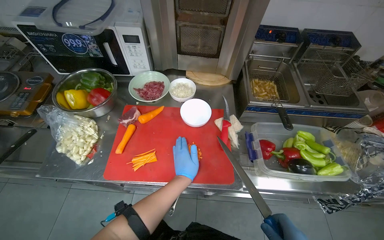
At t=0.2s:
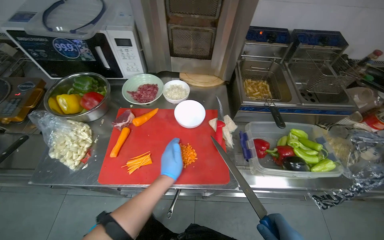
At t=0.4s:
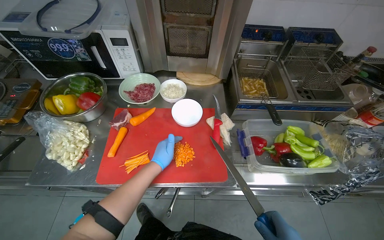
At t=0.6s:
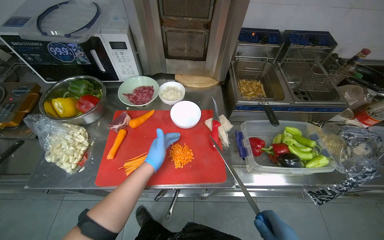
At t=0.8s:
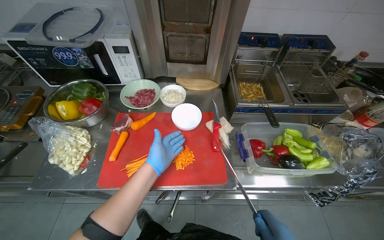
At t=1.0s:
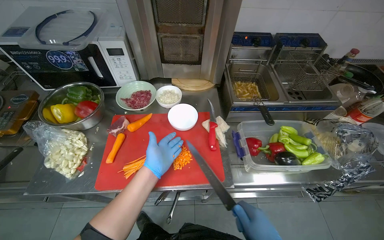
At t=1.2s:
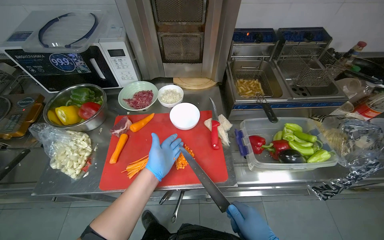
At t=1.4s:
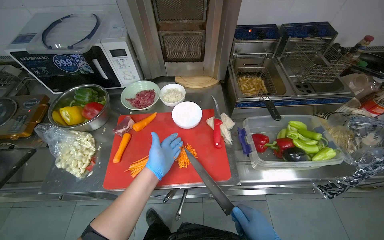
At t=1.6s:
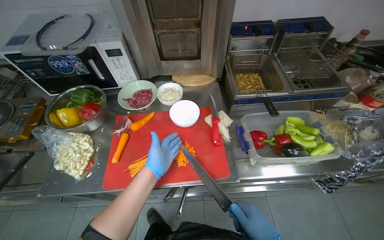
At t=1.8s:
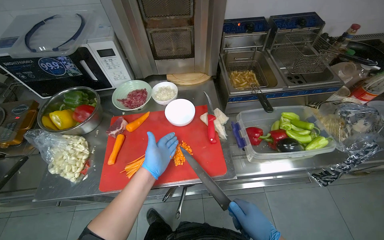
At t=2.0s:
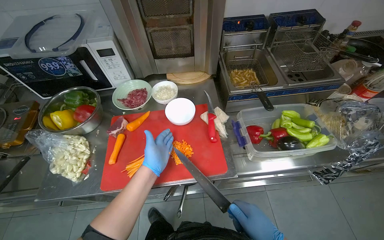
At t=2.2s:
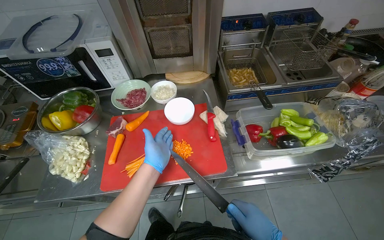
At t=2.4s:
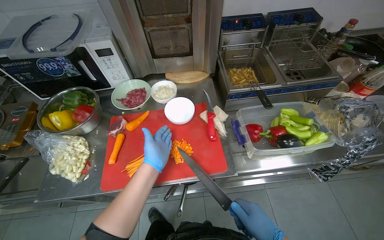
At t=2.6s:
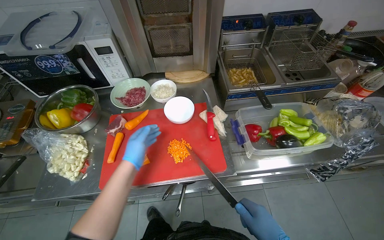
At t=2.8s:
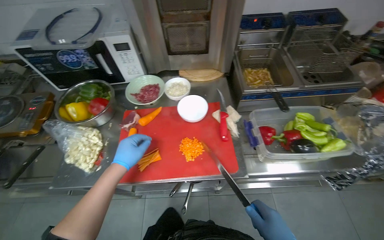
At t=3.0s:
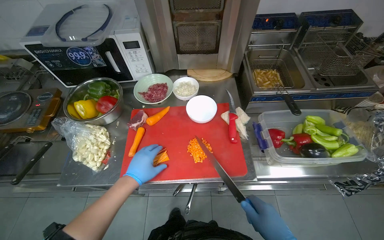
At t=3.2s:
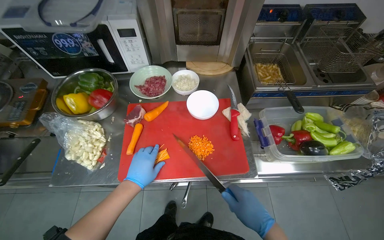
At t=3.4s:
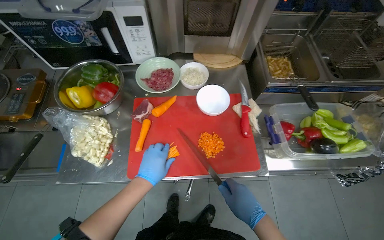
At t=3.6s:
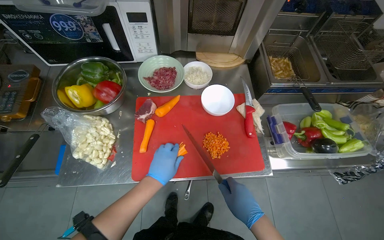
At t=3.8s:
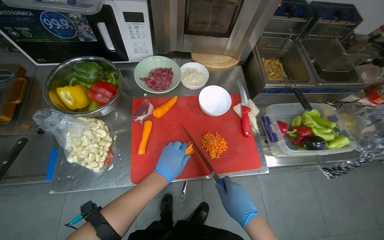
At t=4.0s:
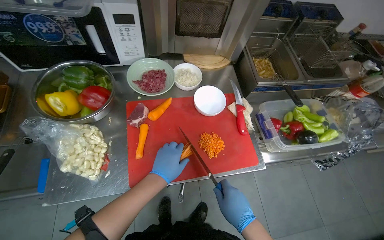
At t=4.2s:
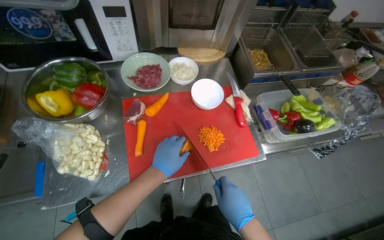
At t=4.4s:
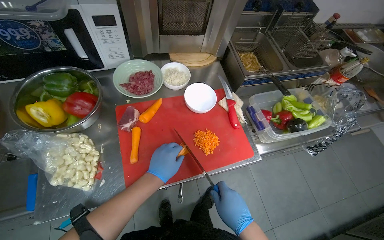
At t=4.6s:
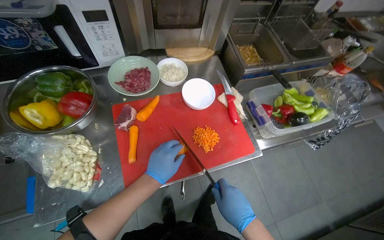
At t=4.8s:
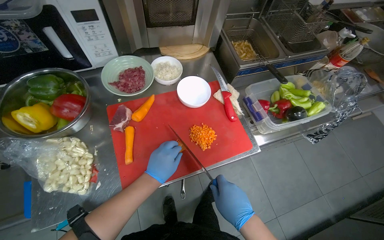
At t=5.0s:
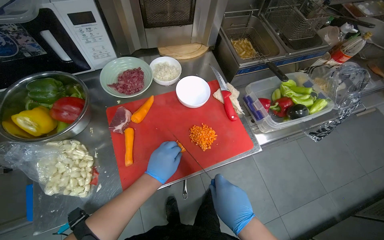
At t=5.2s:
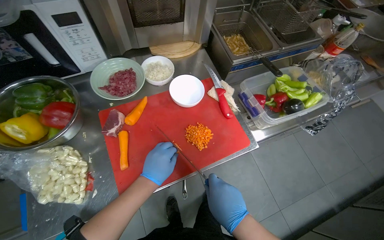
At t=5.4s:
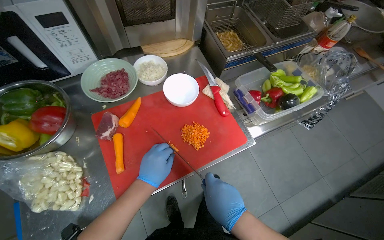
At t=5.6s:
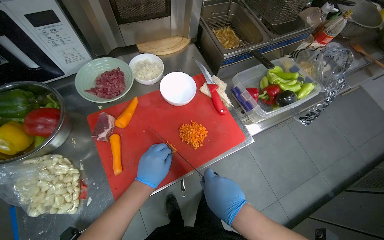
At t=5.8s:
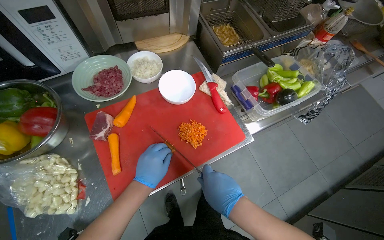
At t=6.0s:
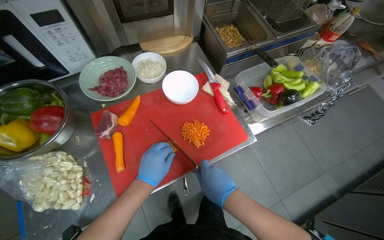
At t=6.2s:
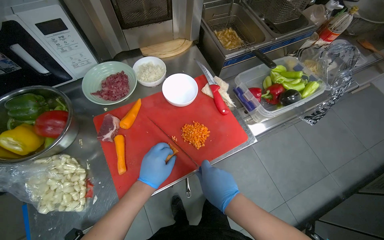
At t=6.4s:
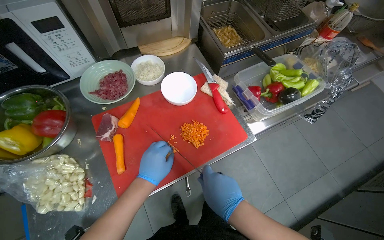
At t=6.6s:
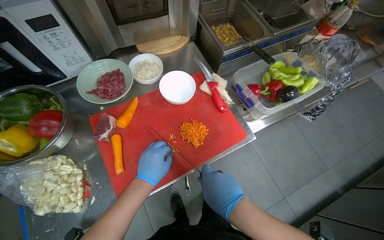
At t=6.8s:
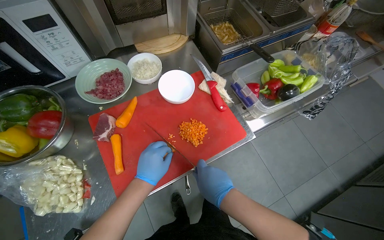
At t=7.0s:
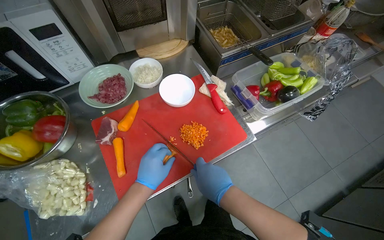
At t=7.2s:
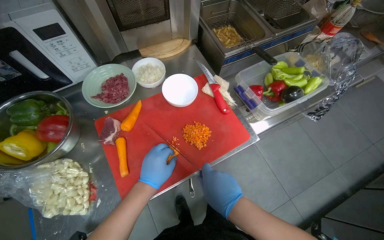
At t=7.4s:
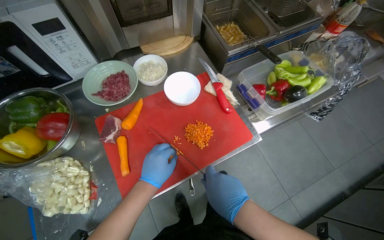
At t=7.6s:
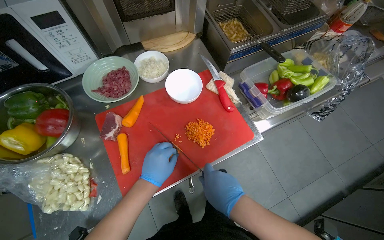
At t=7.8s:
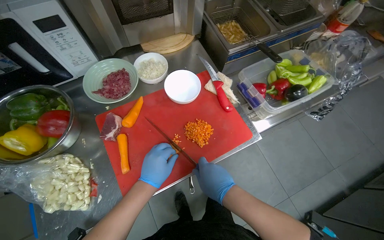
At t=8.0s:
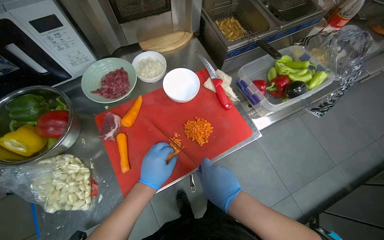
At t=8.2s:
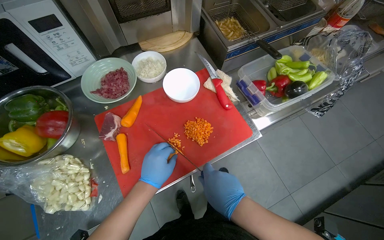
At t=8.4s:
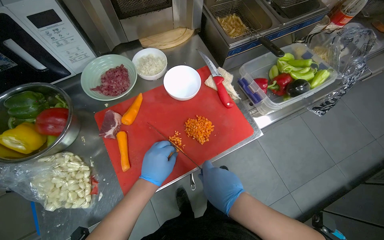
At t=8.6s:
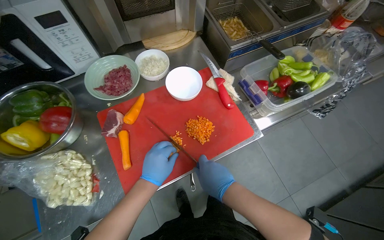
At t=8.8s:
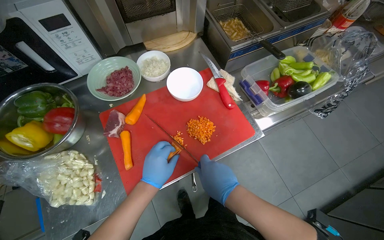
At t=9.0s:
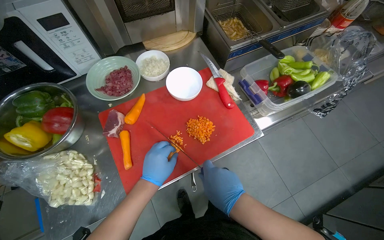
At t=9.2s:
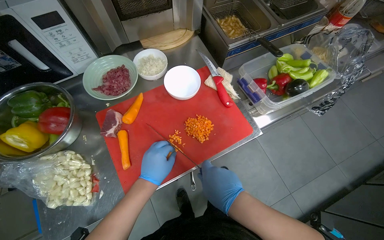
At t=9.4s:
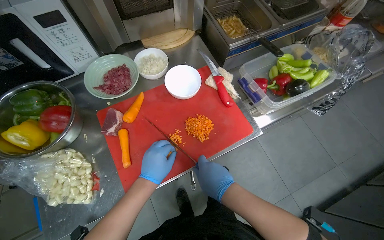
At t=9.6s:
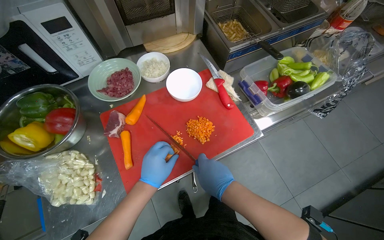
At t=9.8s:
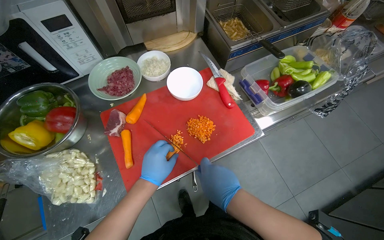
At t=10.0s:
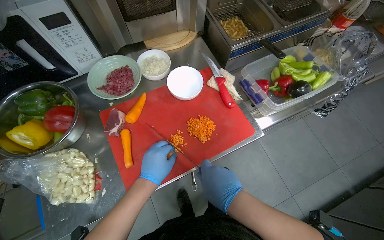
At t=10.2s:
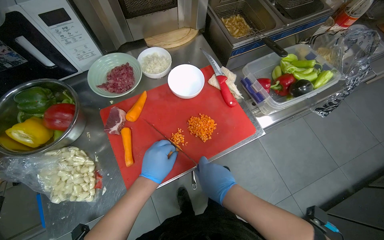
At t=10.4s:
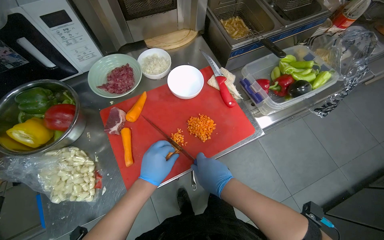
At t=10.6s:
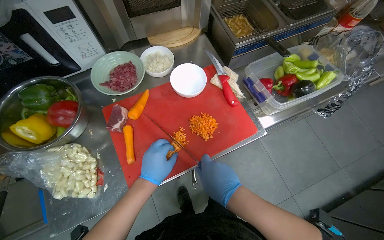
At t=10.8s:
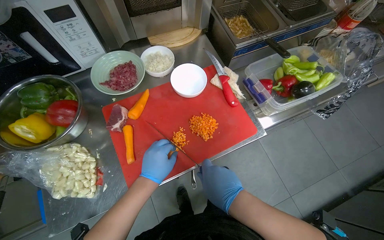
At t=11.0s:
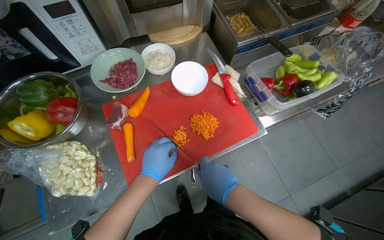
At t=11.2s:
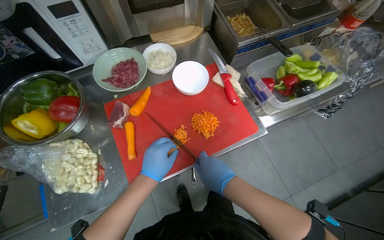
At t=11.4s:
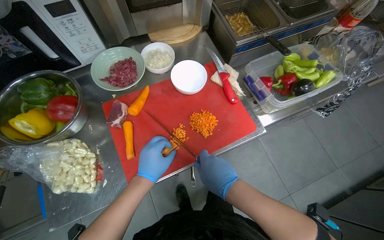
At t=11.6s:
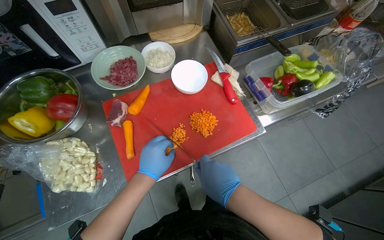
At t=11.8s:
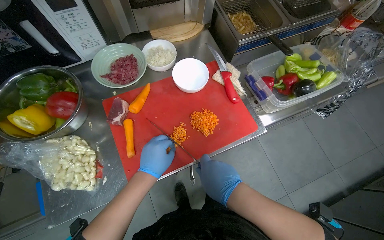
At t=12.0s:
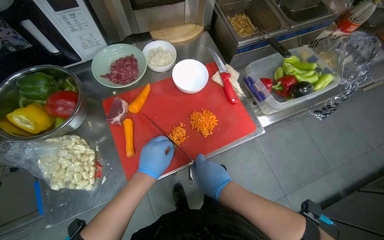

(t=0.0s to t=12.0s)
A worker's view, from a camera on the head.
Job: preparing food.
The whole recording: Slicing carrots into strips. The worker slices carrots into thin strips on a red cutting board.
t=1.6s - t=3.0s: The left hand moves to the left, some 10 cm.
t=3.0s - t=4.4s: The camera sweeps to the right, by roughly 15 degrees.
t=4.4s - t=12.0s: The hands are busy where they are.

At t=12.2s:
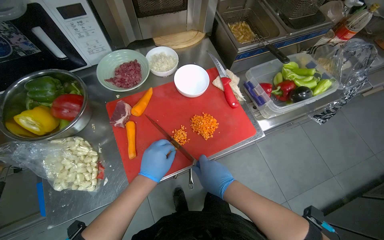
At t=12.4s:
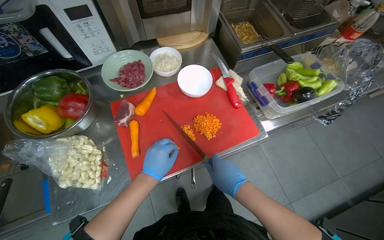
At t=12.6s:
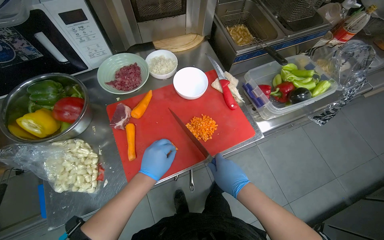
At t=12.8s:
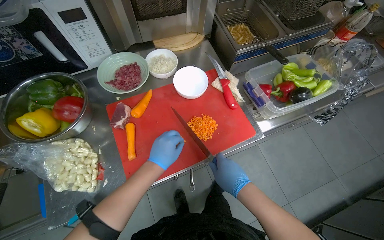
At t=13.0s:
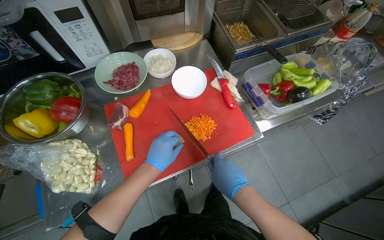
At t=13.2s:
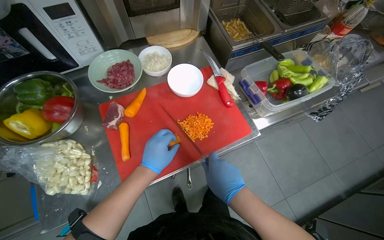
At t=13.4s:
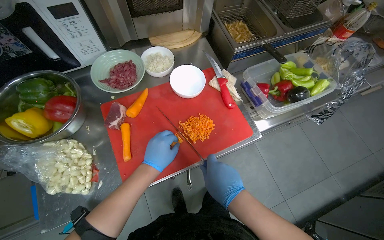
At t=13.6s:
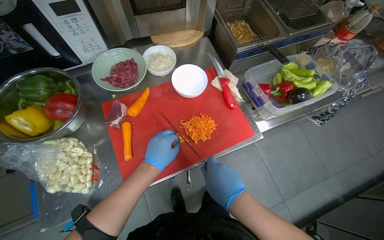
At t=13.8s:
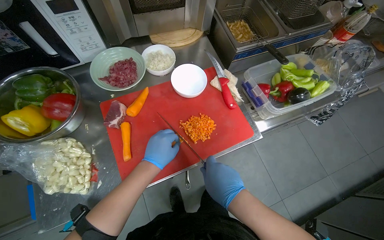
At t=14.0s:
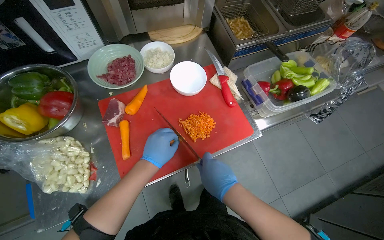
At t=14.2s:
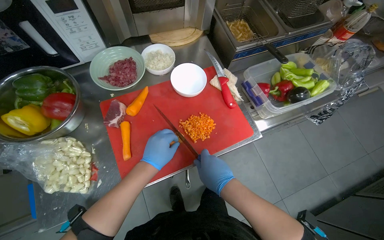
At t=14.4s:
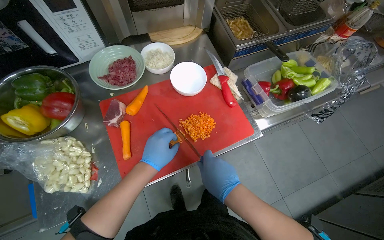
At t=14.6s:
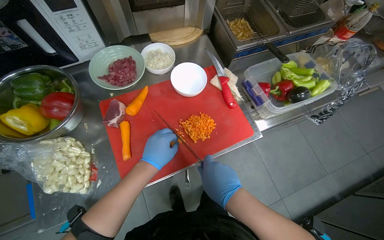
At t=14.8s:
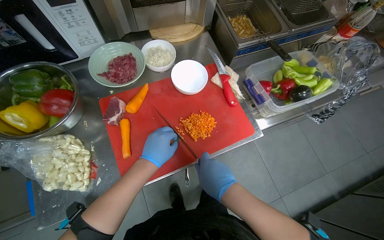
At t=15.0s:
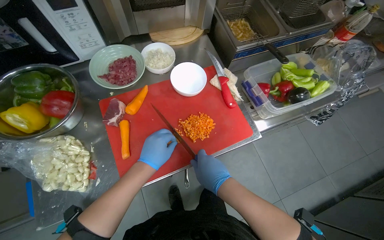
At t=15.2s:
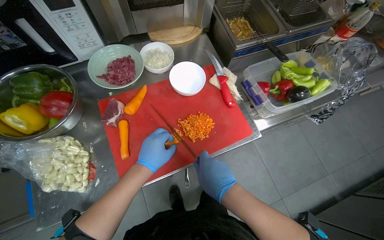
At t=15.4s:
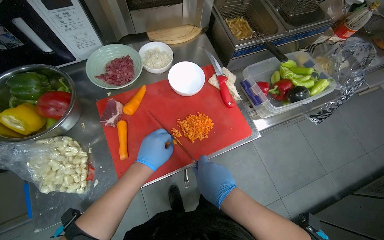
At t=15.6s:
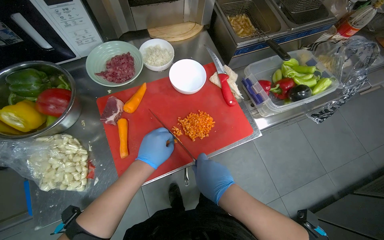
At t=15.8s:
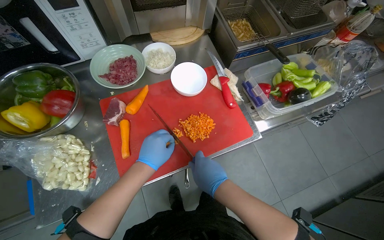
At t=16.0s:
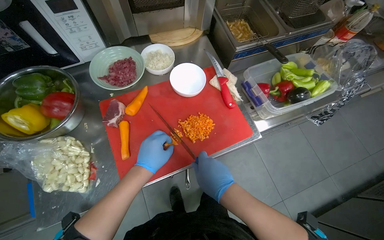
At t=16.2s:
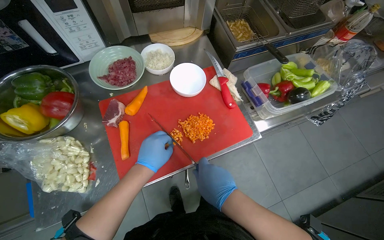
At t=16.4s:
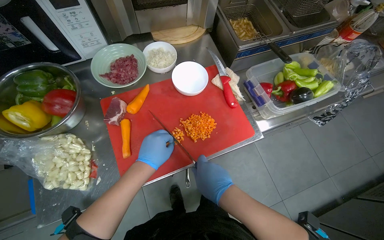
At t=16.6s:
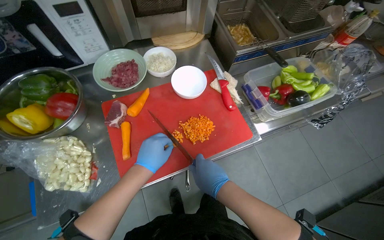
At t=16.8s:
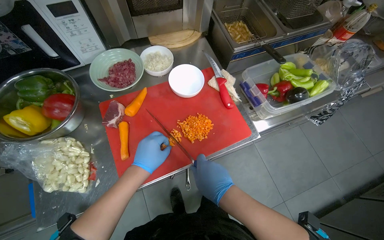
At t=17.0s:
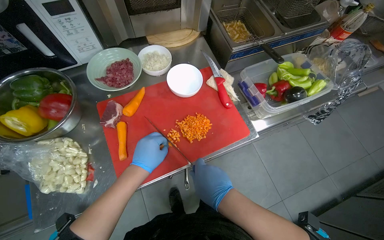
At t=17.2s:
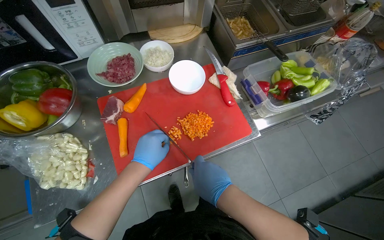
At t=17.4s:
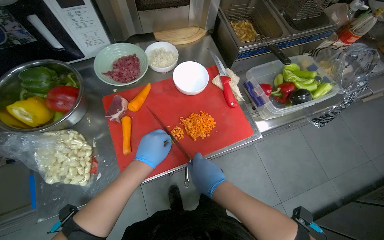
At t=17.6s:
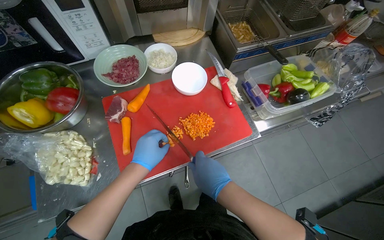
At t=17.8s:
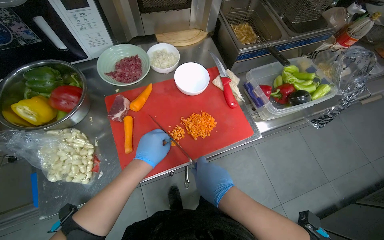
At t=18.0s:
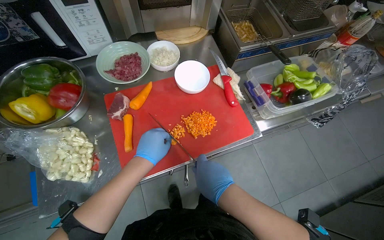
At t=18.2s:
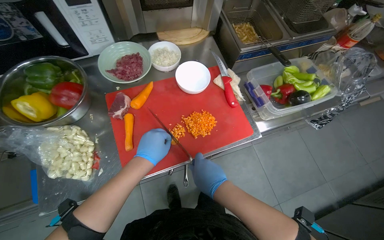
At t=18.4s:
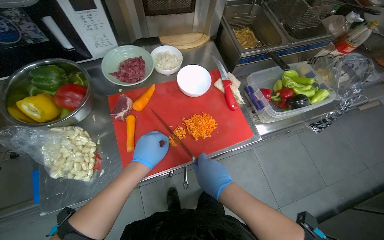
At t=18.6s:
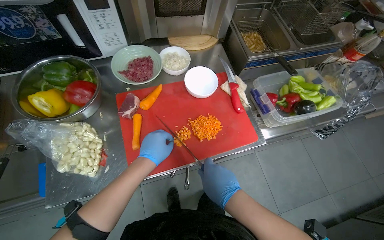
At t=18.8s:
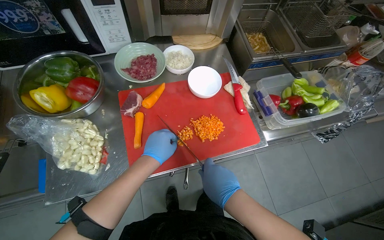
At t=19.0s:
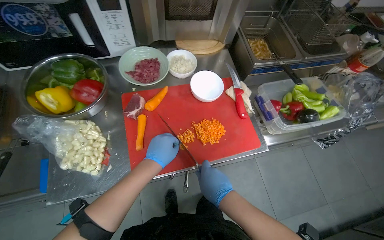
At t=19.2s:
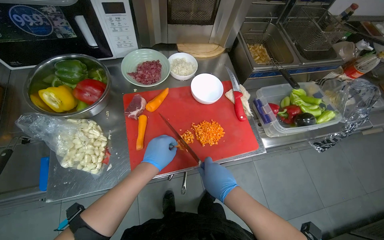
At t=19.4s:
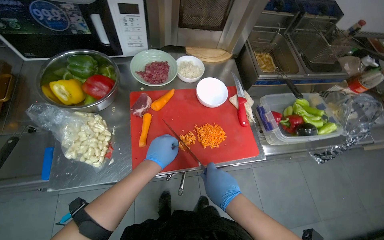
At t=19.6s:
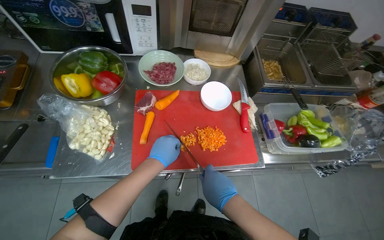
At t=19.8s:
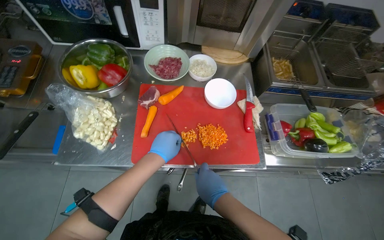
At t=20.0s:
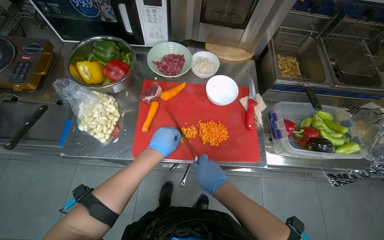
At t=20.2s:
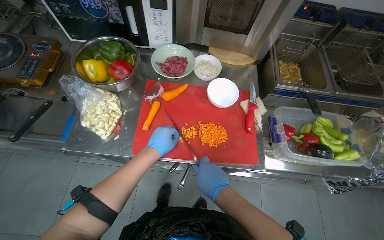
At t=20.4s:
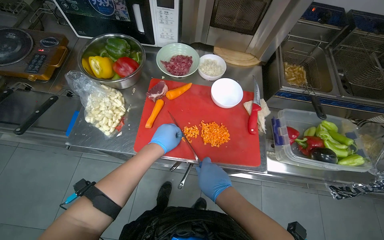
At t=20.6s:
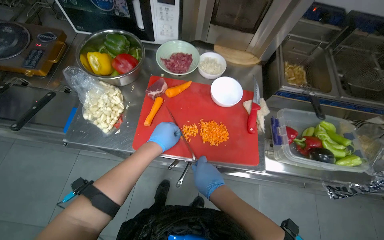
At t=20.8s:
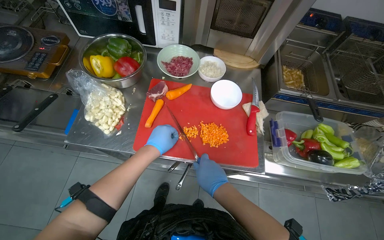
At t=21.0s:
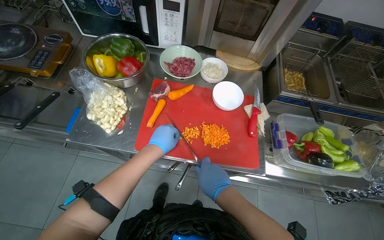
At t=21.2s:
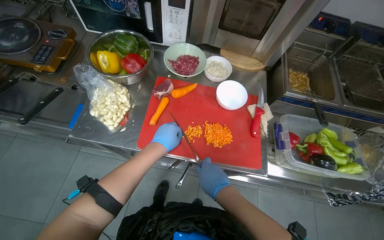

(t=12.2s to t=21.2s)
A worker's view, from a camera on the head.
Job: preparing food.
The whole recording: Slicing carrots into strips. The worker slices carrots into thin strips on a red cutting board.
t=12.2s - t=18.2s: The hands work in one place, with small movements.
t=19.8s - t=21.2s: The hands stay close to where they were, moving slightly.
